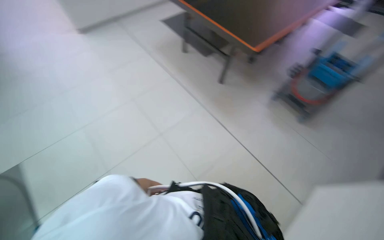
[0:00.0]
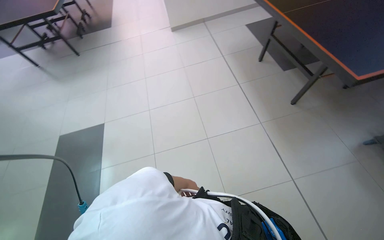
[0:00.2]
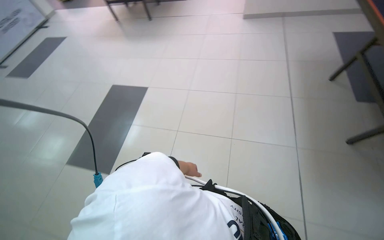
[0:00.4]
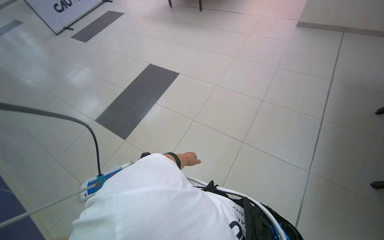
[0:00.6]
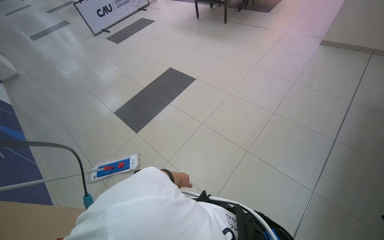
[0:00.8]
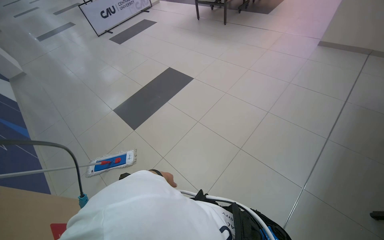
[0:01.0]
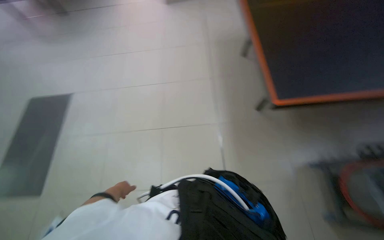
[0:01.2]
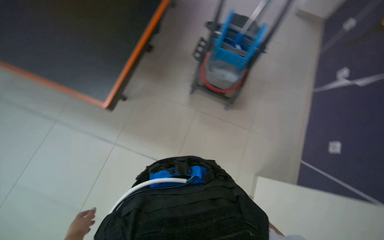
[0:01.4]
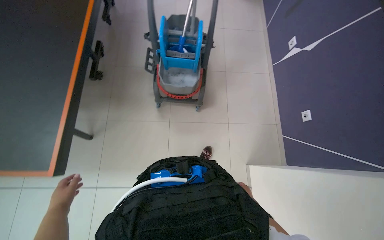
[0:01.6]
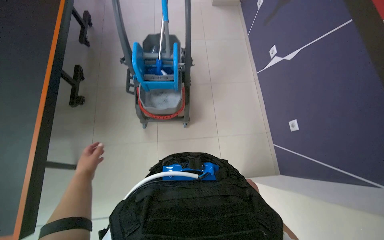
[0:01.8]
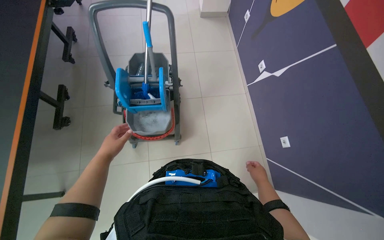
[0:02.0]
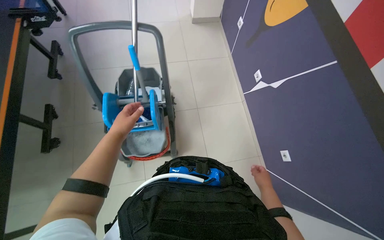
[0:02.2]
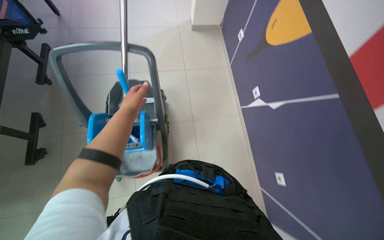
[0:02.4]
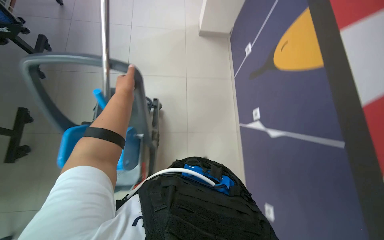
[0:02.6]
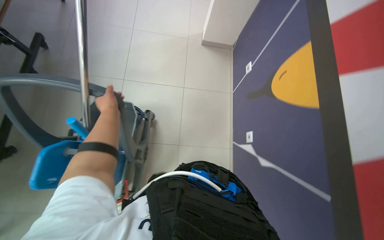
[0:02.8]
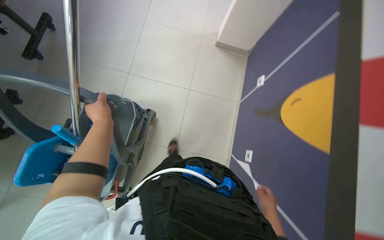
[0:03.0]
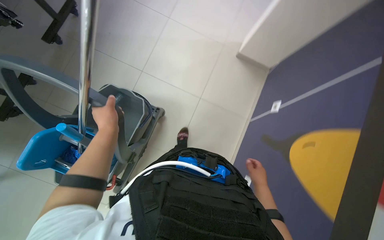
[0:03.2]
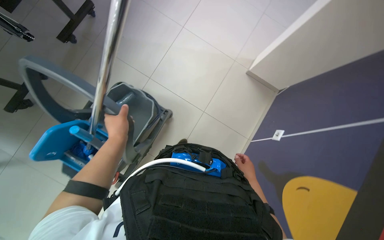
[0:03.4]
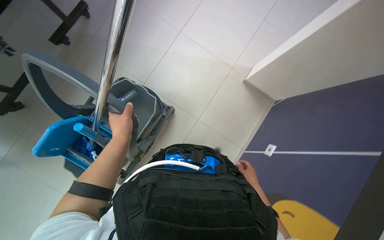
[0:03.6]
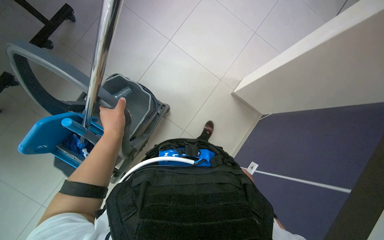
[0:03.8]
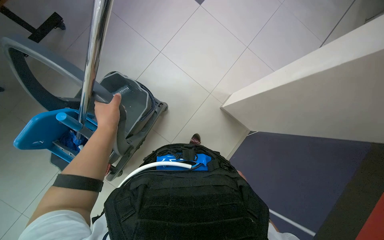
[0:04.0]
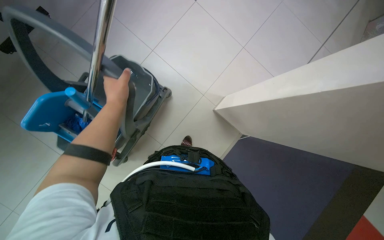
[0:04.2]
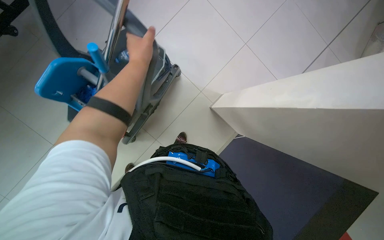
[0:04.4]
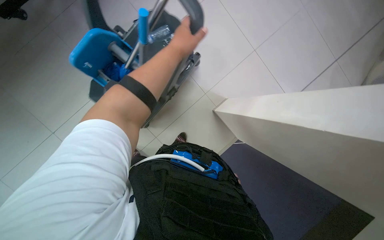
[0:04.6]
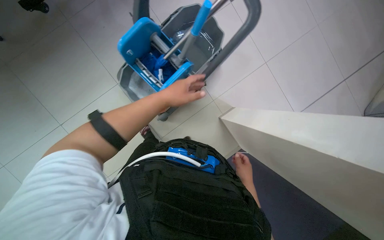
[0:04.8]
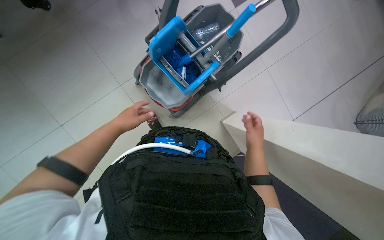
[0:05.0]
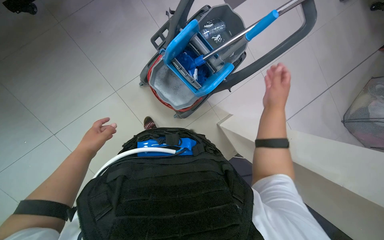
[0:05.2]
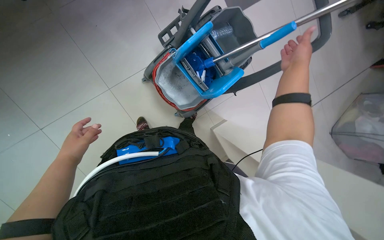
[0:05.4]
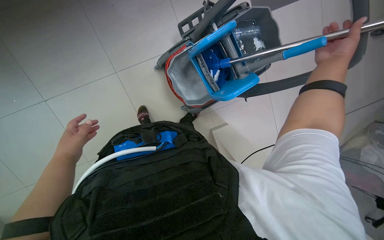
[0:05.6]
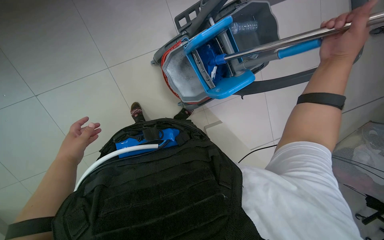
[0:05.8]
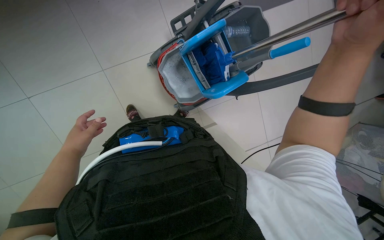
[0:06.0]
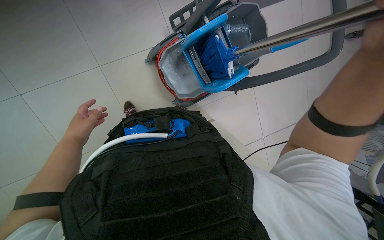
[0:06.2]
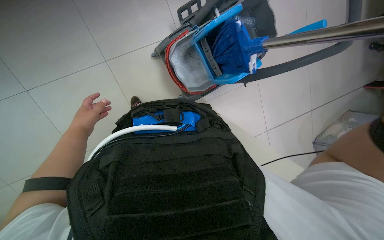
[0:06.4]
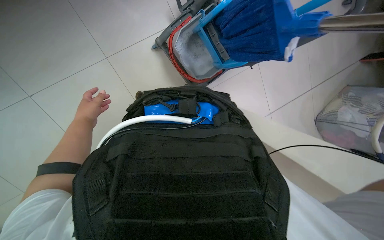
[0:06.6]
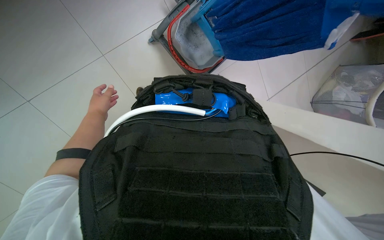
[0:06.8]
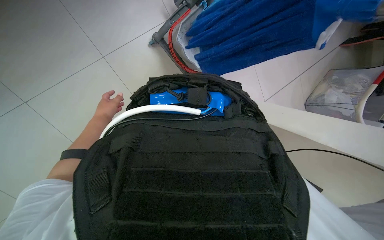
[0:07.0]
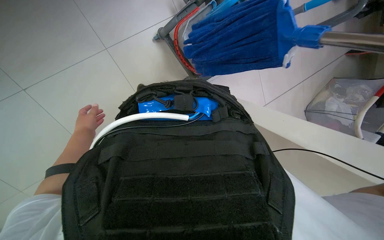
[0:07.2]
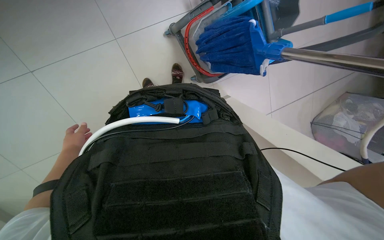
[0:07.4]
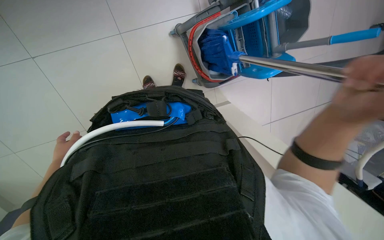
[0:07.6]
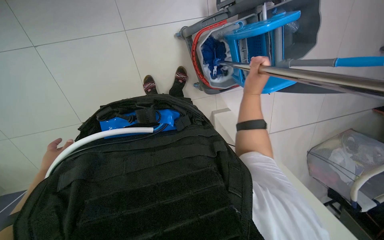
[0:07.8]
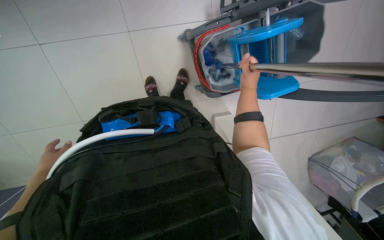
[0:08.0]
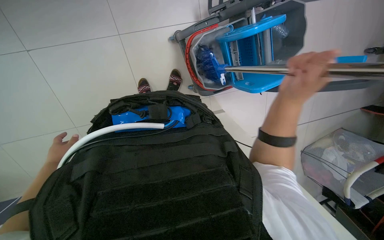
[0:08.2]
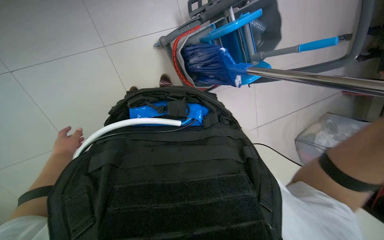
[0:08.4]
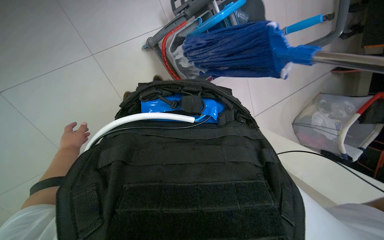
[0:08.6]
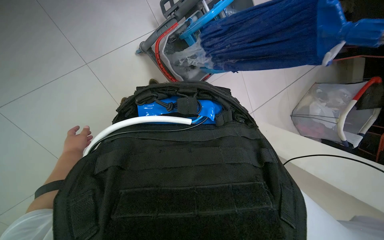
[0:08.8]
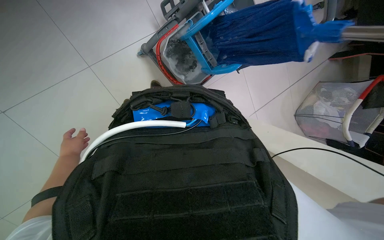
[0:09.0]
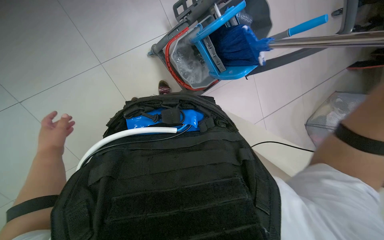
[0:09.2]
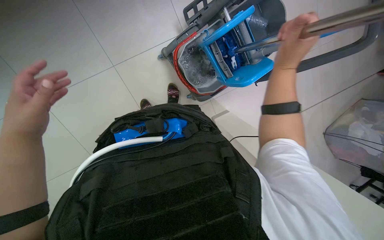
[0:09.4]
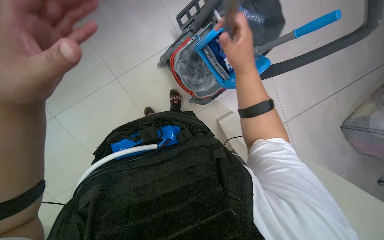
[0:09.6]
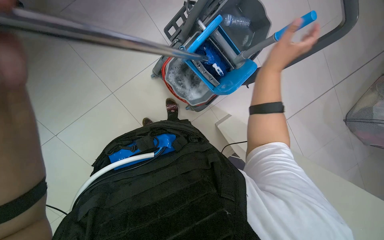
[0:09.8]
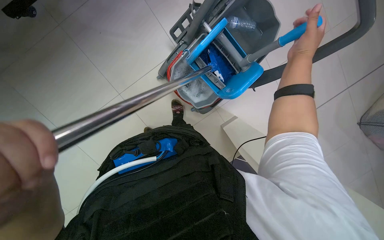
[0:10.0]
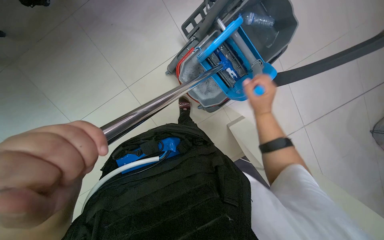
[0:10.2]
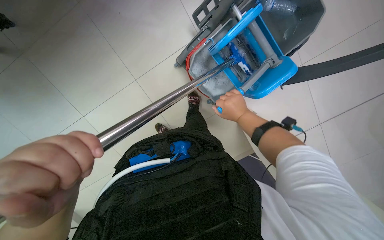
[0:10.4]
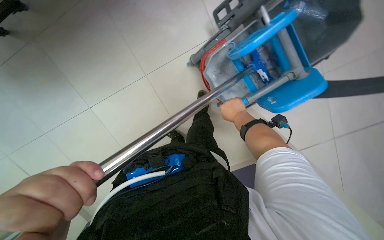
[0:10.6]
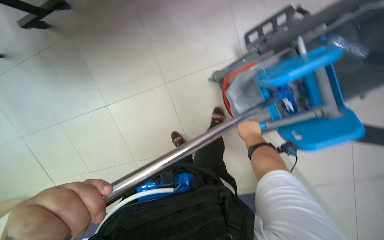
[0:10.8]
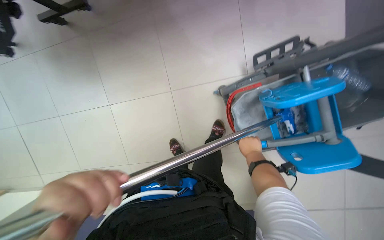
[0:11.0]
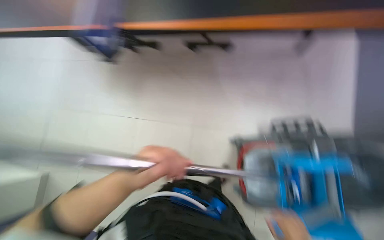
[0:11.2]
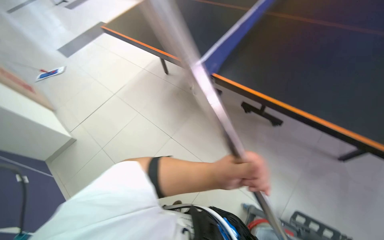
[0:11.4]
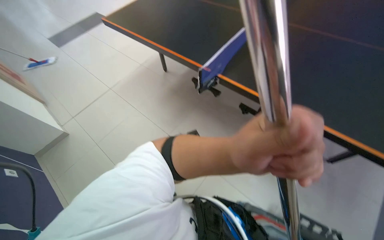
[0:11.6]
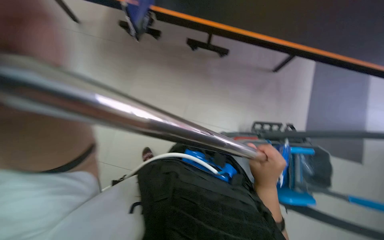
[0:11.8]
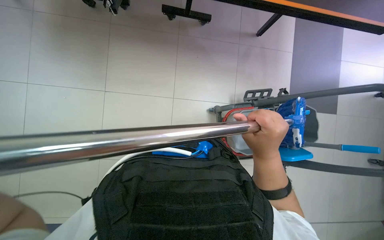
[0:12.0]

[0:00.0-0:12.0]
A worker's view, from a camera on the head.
Job: mopping floor.
The whole recording: Mopping floor with flat mop. The worker mops the floor with a flat mop, periodically rinsing and wringing it in the cleaning cart.
0:00.0 to 0:01.6: The head rotates about 25 degrees to the left.
0:01.6 to 0:03.0: The camera travels about 1 m.
0:03.0 to 0:04.4: The scene turns roughly 30 degrees clockwise in the picture. The left hand travels up the picture by about 10 cm.
0:04.4 to 0:06.0: The left hand shifts roughly 50 cm to the left, down the picture and farther from the camera.
0:07.6 to 0:09.0: The wearer's head swings roughly 30 degrees to the right.
0:09.0 to 0:10.4: The view swings approximately 20 degrees to the left.
0:10.4 to 0:12.0: The wearer looks approximately 20 degrees further upward. The scene rotates clockwise by some 60 degrees.

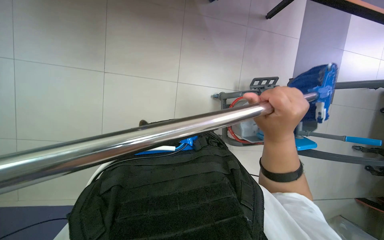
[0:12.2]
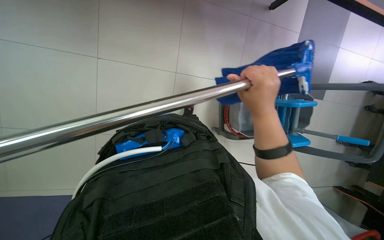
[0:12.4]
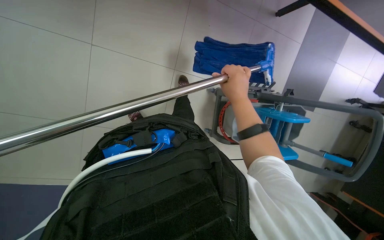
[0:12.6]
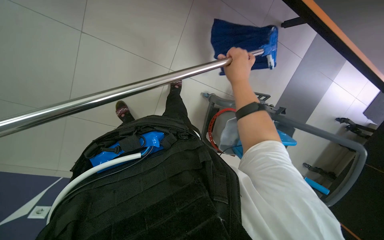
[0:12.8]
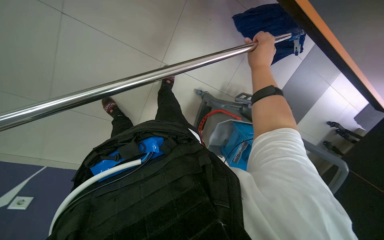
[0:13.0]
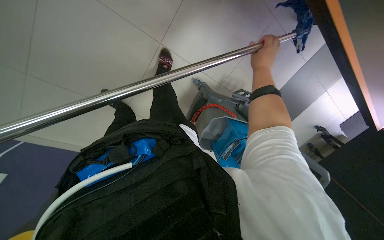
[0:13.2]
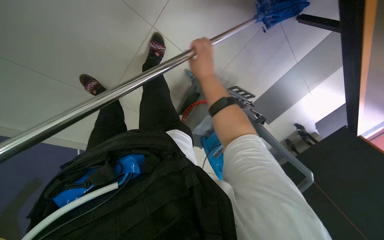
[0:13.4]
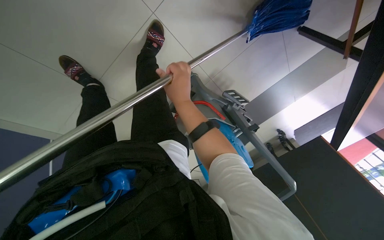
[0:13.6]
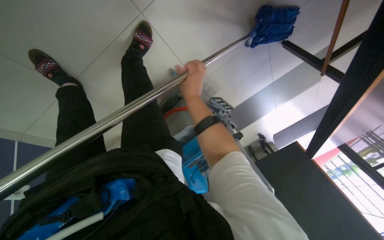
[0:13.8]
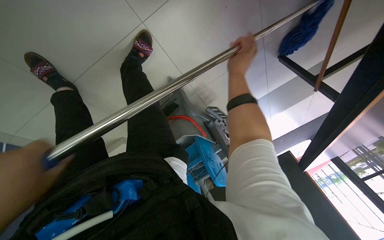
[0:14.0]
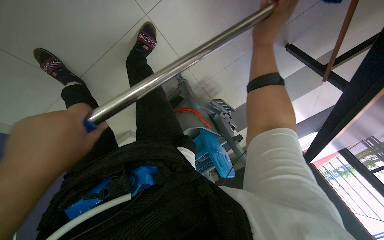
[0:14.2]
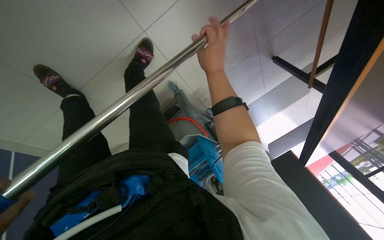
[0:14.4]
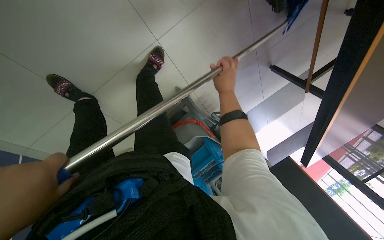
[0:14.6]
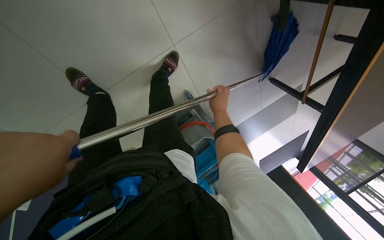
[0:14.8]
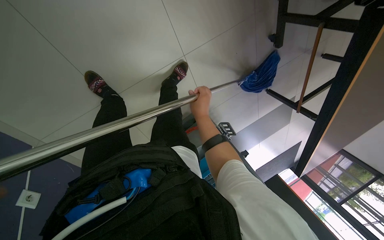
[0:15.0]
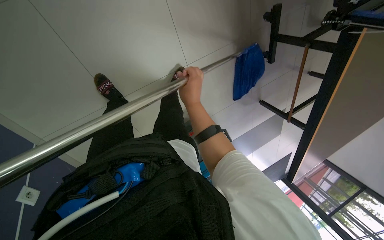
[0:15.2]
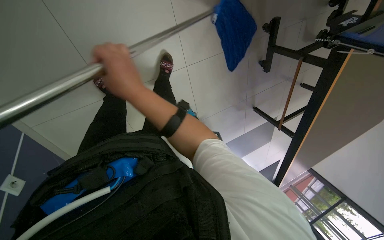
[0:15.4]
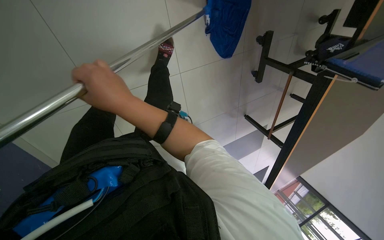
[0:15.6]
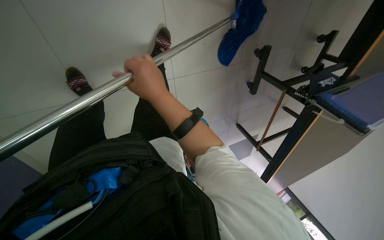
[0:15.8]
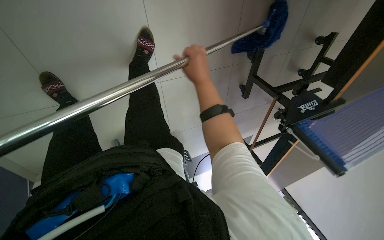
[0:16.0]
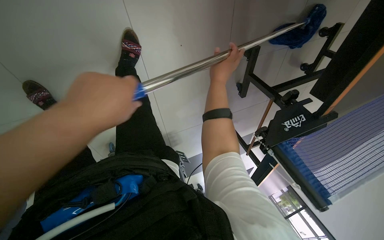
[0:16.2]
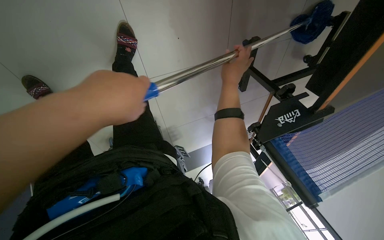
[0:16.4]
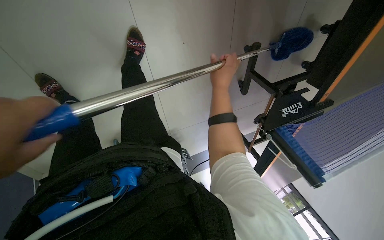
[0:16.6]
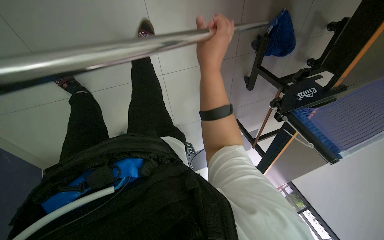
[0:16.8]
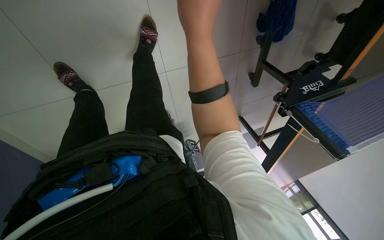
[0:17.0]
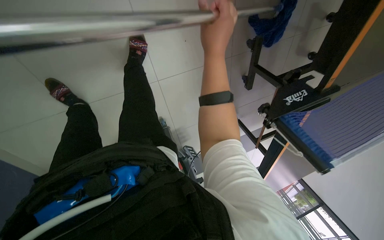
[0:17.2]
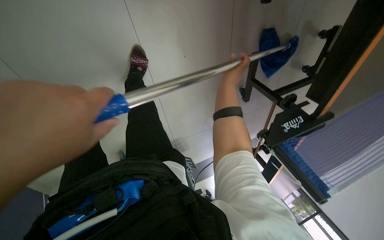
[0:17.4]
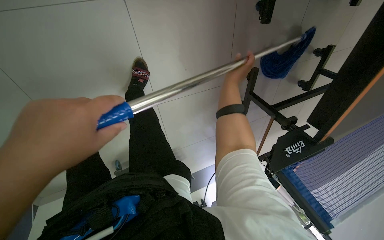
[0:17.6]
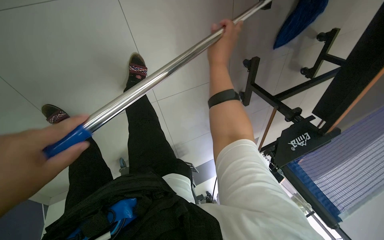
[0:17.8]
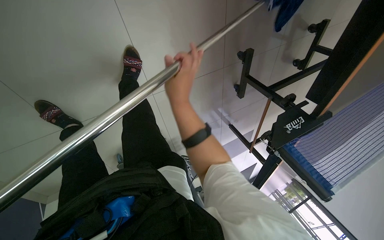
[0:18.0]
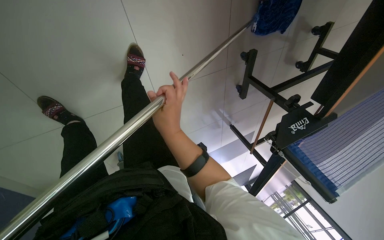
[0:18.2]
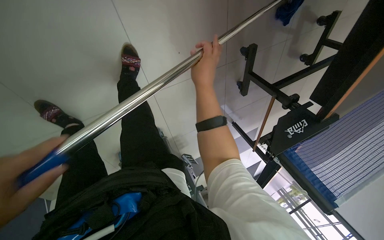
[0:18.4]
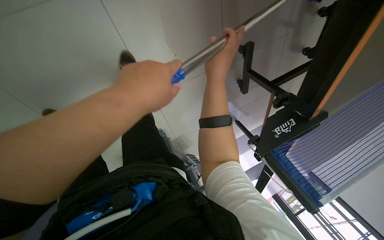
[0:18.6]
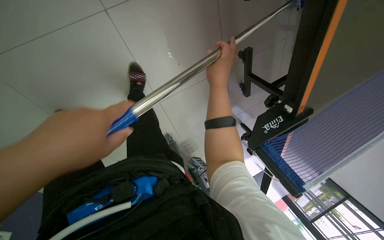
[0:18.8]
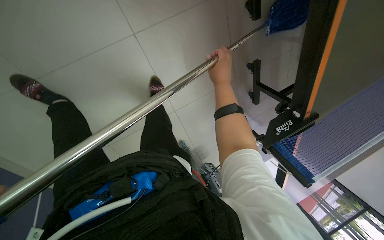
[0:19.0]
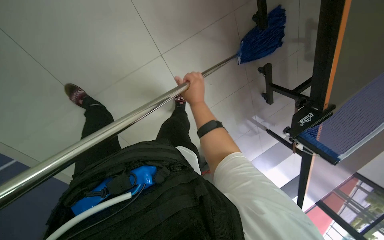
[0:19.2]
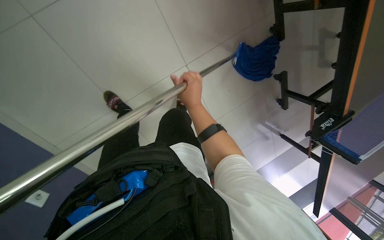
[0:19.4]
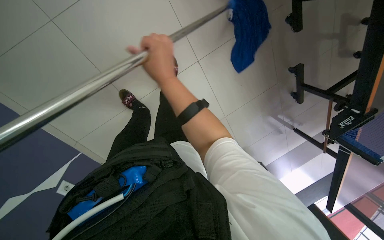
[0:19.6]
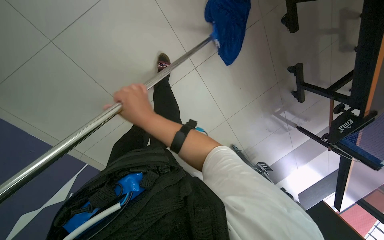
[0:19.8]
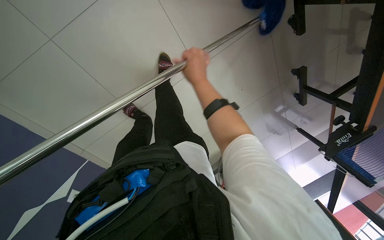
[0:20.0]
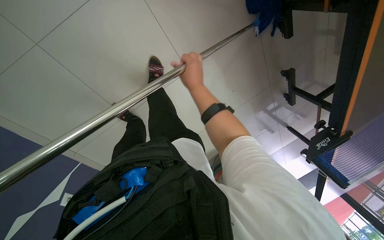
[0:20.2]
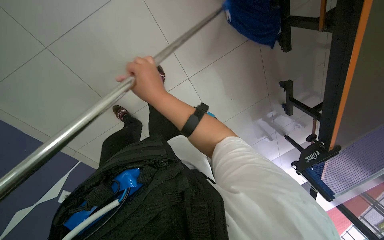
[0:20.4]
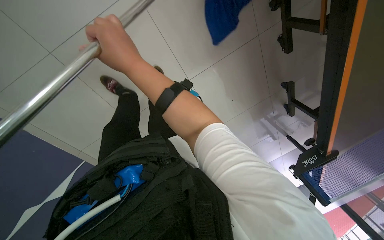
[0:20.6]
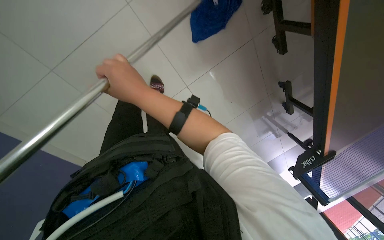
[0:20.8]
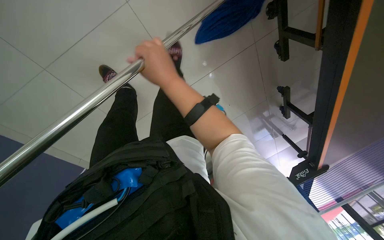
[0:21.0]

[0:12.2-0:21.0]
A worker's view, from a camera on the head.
Job: mopping floor.
The whole recording: Mopping floor with flat mop. The worker mops the floor with a flat mop, periodically rinsing and wringing it in the cleaning cart.
0:12.2 to 0:13.6: The right hand goes approximately 20 cm farther from the camera and up the picture.
0:13.6 to 0:15.2: The camera travels approximately 40 cm. The camera is aimed approximately 15 degrees further to the right. The wearer looks approximately 15 degrees further upward.
0:15.2 to 0:16.6: The right hand reaches approximately 10 cm to the left, then returns.
0:16.6 to 0:18.0: The right hand travels to the left by approximately 15 cm, and reaches roughly 15 cm nearer to the camera, then returns.
0:18.0 to 0:19.6: The wearer moves about 40 cm. The camera is aimed some 20 degrees further to the left.
